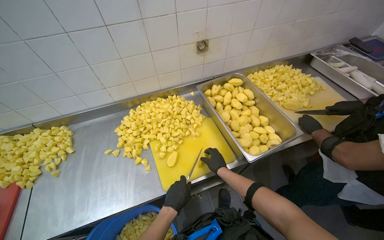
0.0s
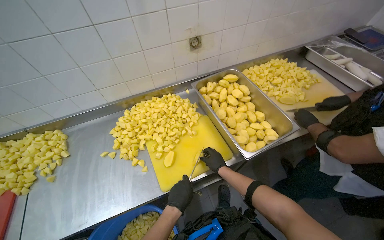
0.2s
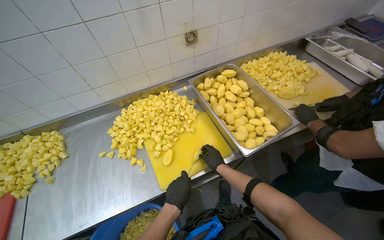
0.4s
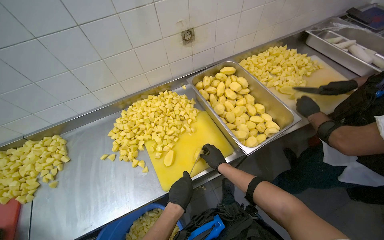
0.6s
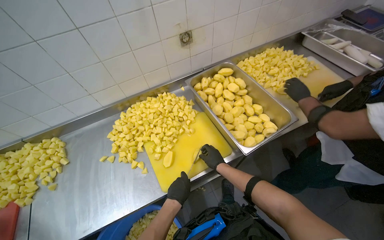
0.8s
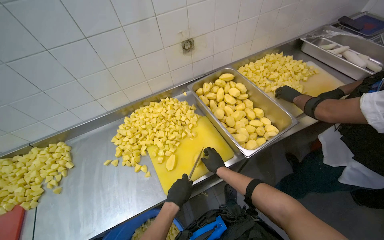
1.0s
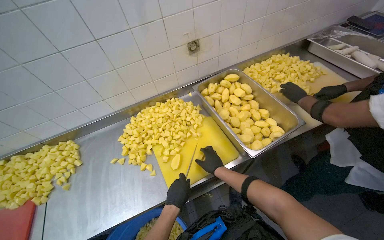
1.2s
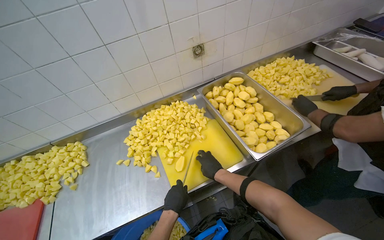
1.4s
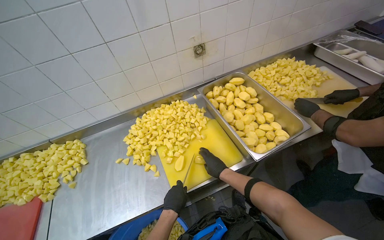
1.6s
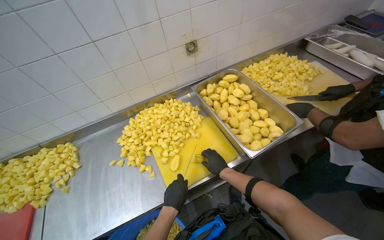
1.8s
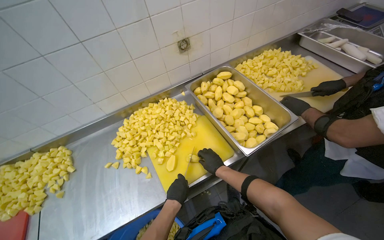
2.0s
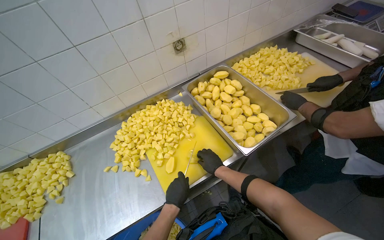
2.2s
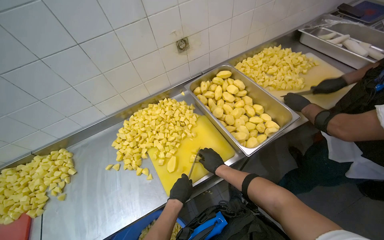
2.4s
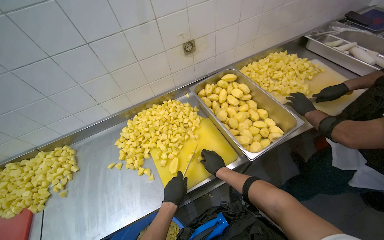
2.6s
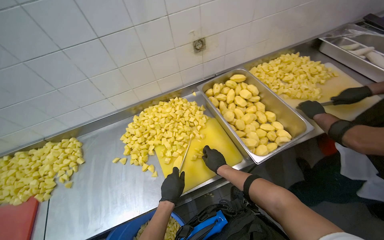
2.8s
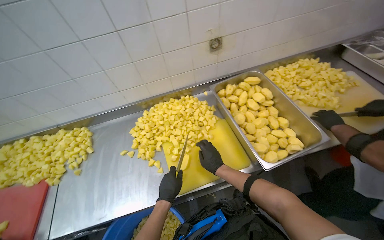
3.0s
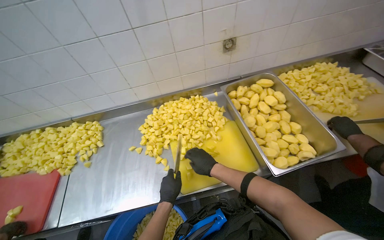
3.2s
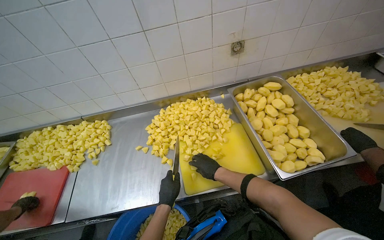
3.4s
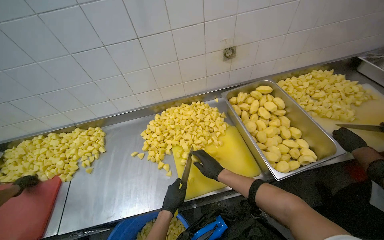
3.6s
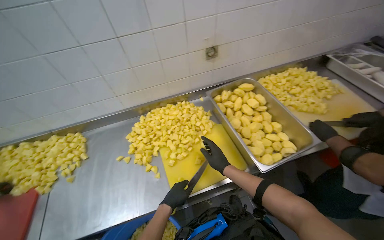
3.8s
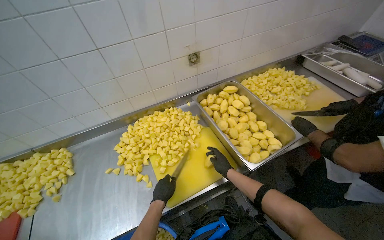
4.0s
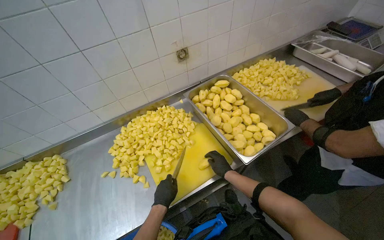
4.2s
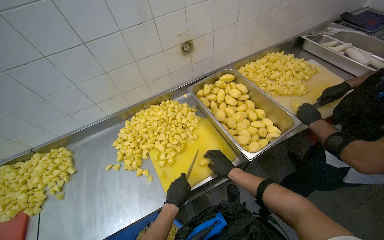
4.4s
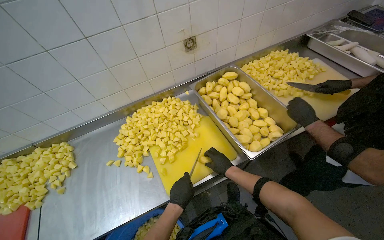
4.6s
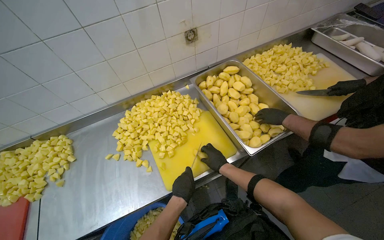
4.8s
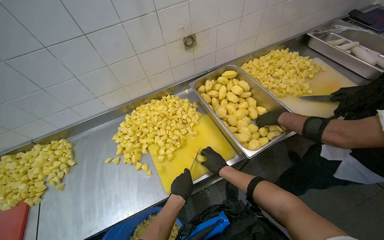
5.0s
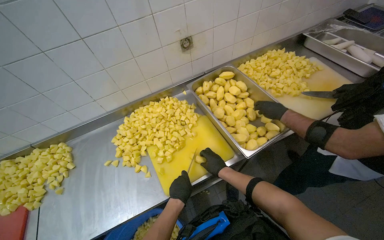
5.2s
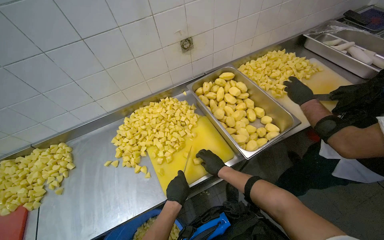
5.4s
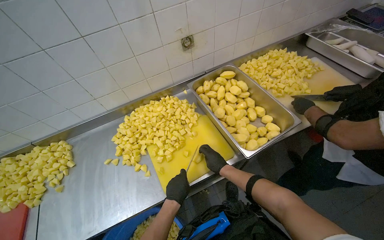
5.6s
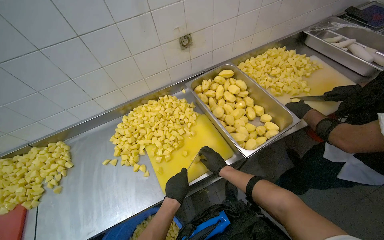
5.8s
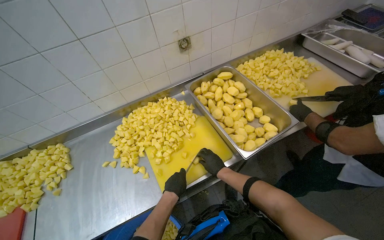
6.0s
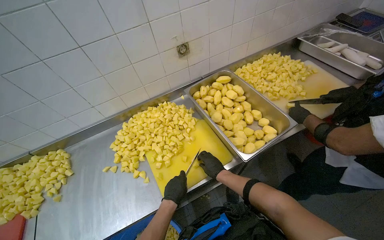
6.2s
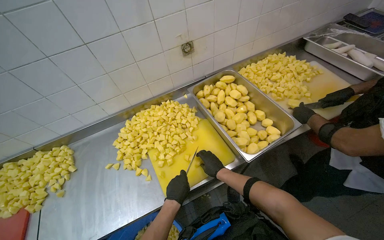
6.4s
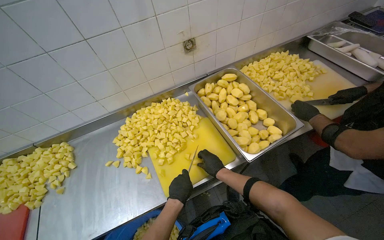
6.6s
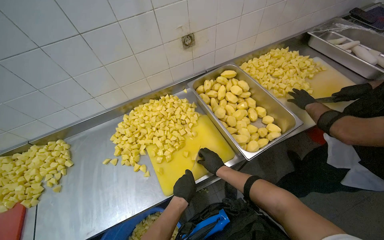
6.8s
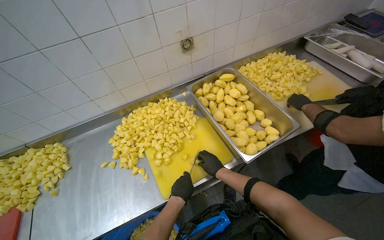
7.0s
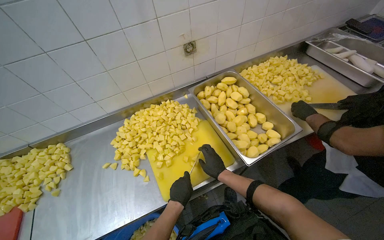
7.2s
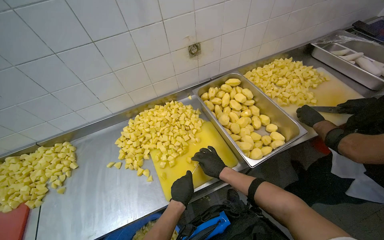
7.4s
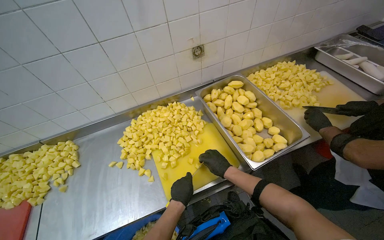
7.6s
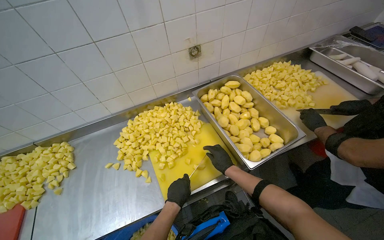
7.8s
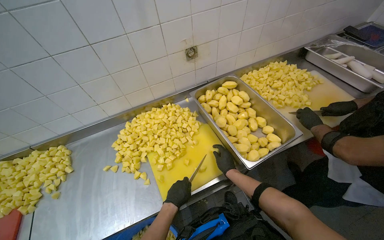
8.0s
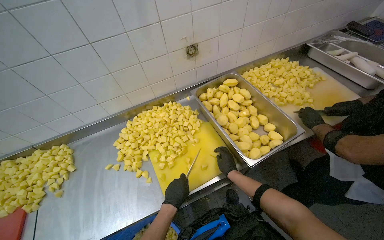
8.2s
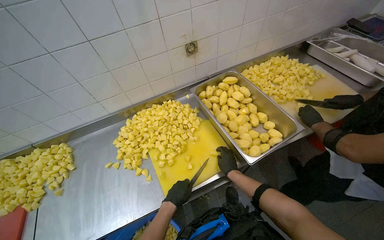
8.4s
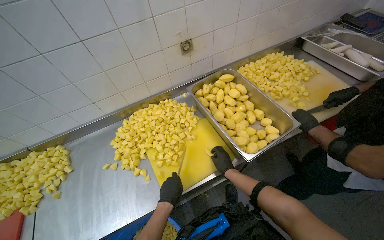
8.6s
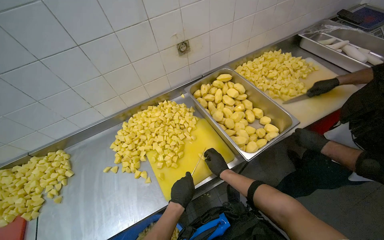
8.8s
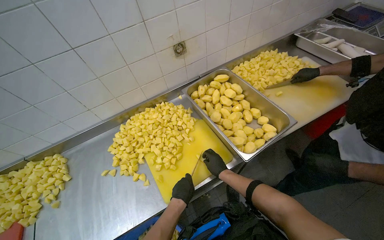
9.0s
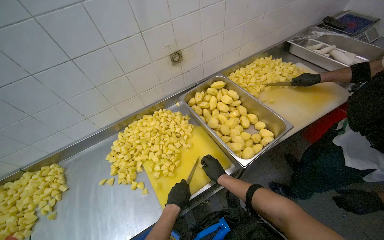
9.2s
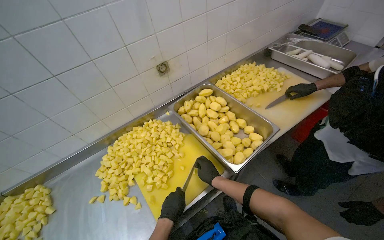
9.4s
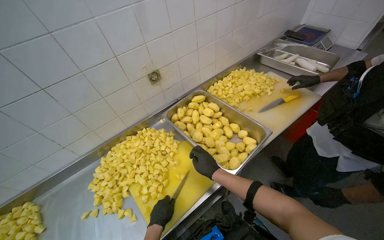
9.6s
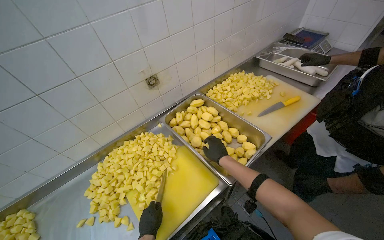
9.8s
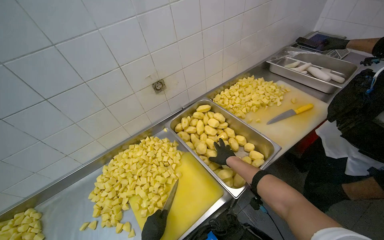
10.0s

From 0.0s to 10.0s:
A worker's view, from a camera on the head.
Job: preparing food.
The whole recording: Cutting peeled potatoes into cubes. The worker continues cutting peeled potatoes into cubes on a yellow cutting board.
From 0.0s to 2.8s: The hands make small movements and keep their place.
From 5.8s to 8.6s: The hands stay close to where they were, moving slightly.
From 8.6s to 10.0s: The right hand travels up the picture by about 20 cm.

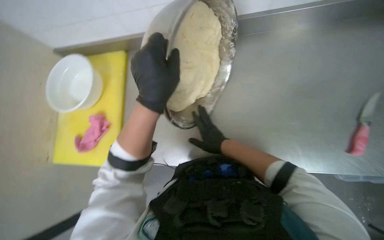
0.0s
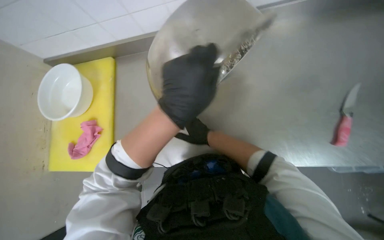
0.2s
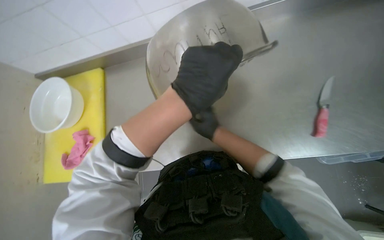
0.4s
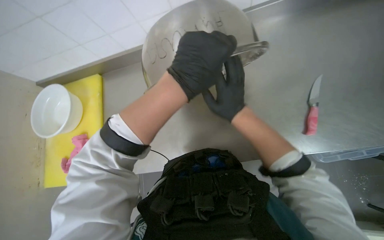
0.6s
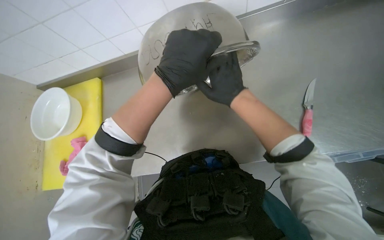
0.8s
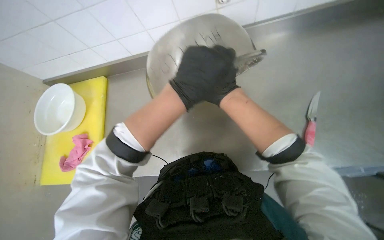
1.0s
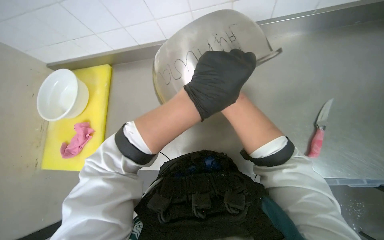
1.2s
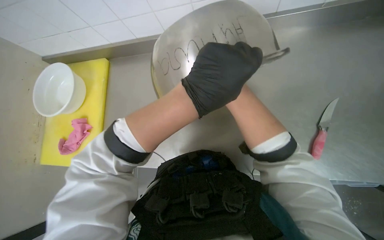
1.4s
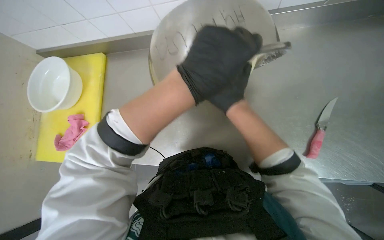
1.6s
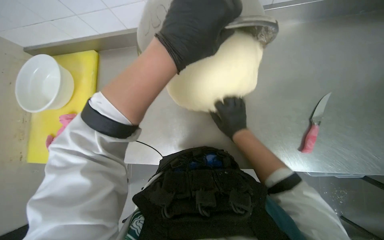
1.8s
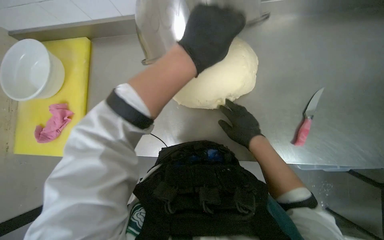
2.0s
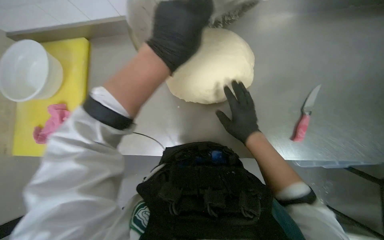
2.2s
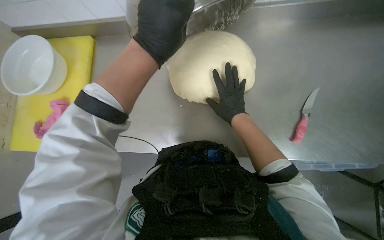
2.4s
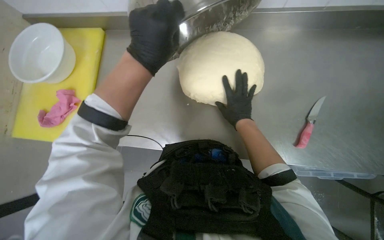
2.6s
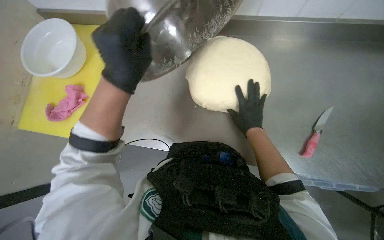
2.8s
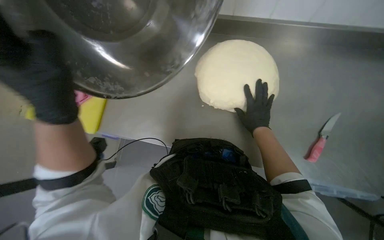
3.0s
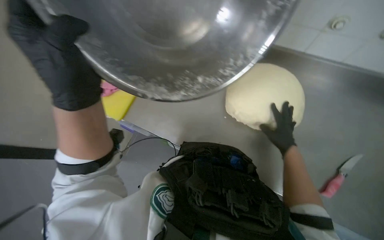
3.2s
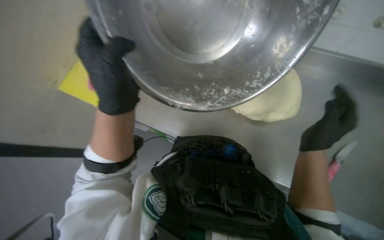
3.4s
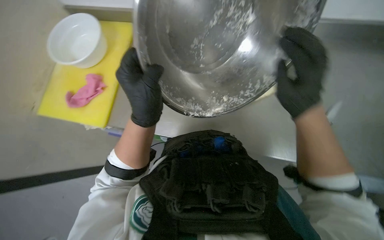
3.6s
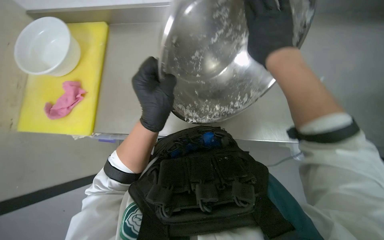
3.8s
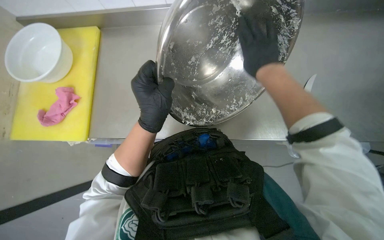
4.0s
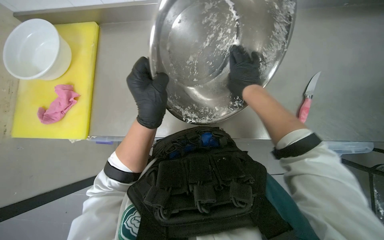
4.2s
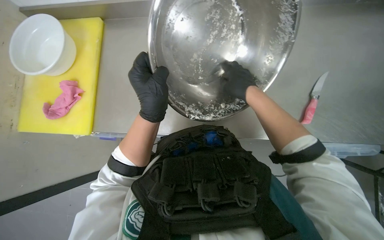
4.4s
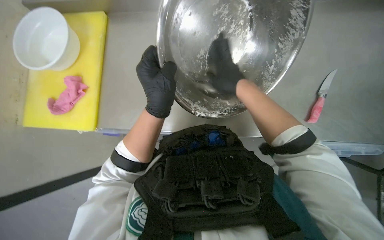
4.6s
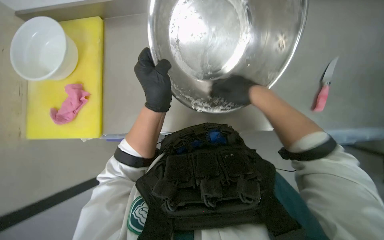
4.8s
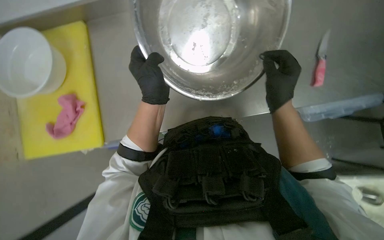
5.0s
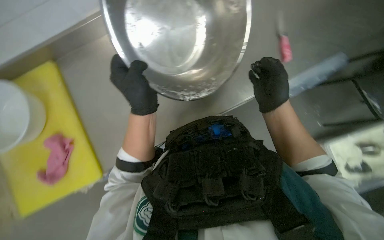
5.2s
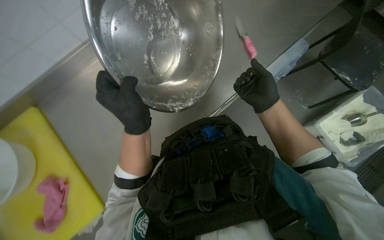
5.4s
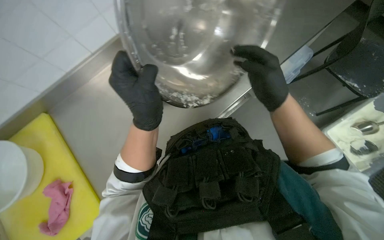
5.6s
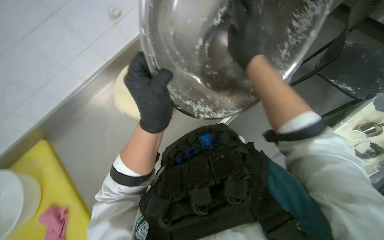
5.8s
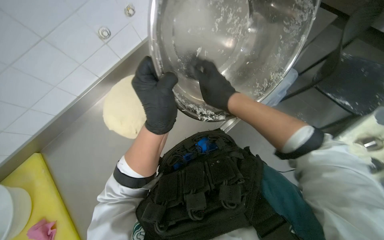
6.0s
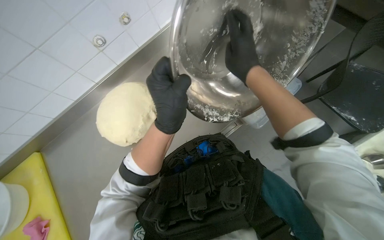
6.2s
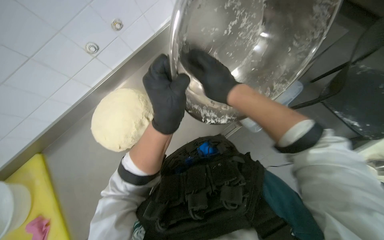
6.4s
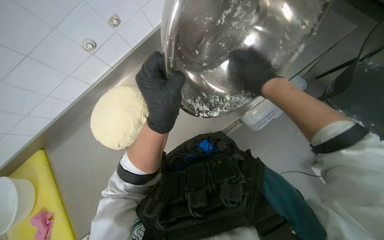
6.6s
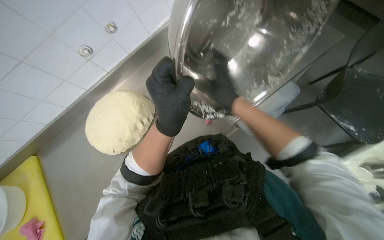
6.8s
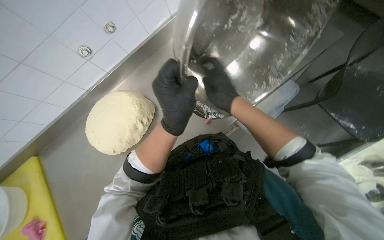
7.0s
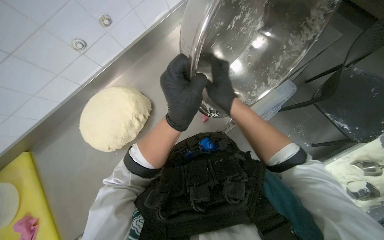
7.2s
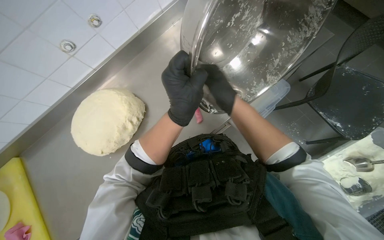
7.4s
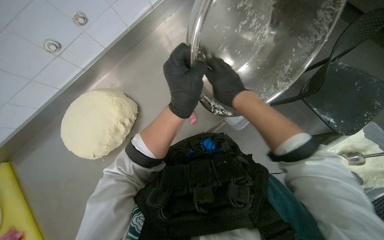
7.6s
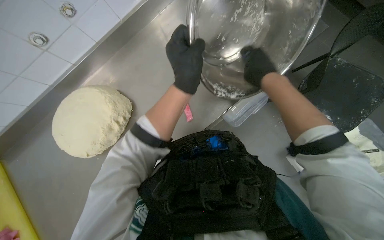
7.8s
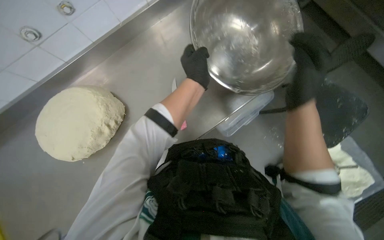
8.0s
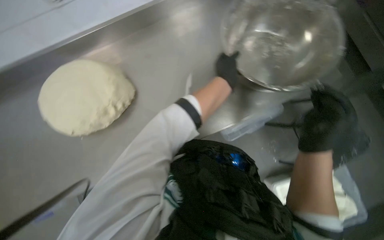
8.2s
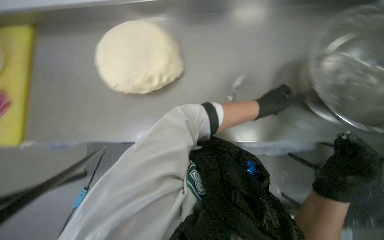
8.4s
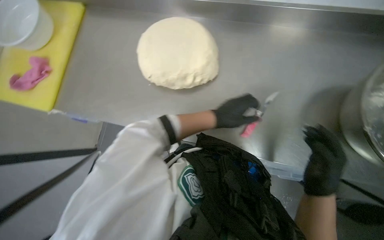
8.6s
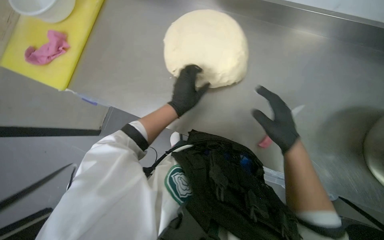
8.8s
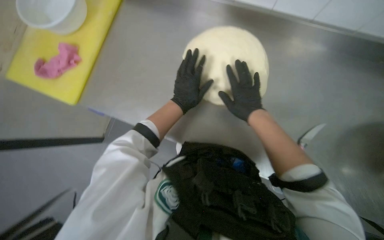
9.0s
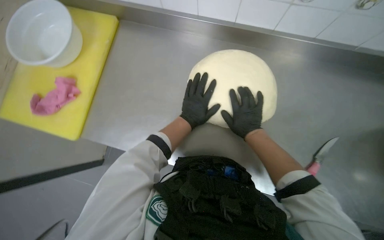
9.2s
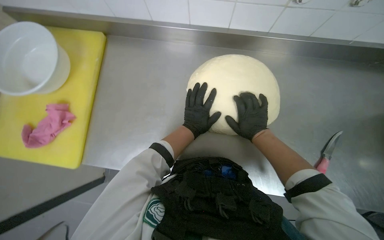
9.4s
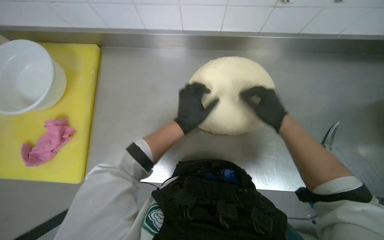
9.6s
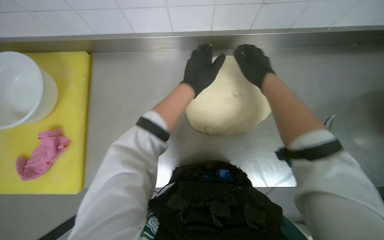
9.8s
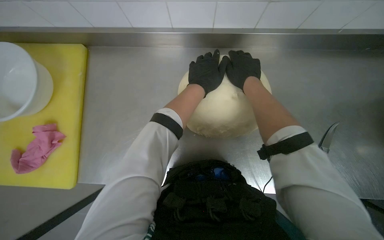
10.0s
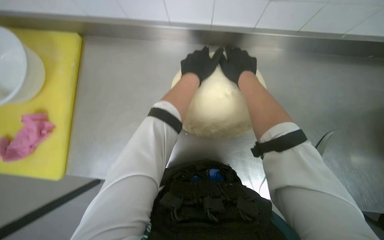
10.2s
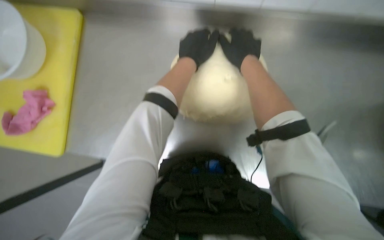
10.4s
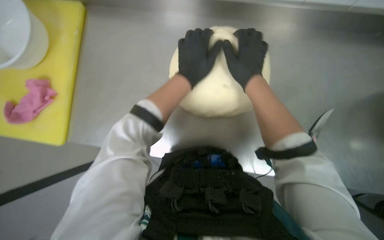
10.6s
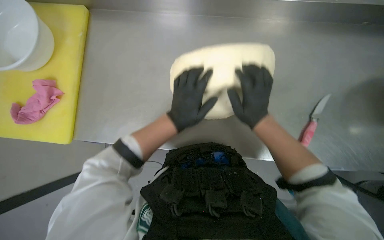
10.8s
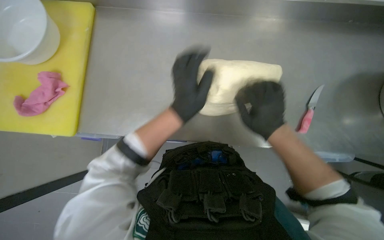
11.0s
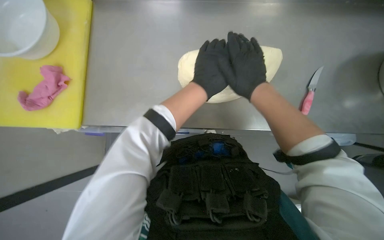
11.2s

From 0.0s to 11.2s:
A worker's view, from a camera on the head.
Job: preparing food.
The whole recording: Shaping dough on counter. The worker presses and shapes the dough on the metal counter.
From 3.2s to 4.8s: The camera sweeps to the right, by roughly 15 degrees. The left hand heads farther from the camera, covering roughly 10 cm. Meanwhile the right hand moves nearer to the camera, up the picture and to the left, about 30 cm.
From 6.4s to 8.0s: The right hand goes left and right, roughly 20 cm each way, reversing 2 times.
From 9.6s to 11.2s: The wearer looks approximately 15 degrees further downward. The right hand goes up and down the picture, about 20 cm each way, reversing 2 times; the left hand goes up and down the picture, roughly 15 cm each way, reversing 2 times.
